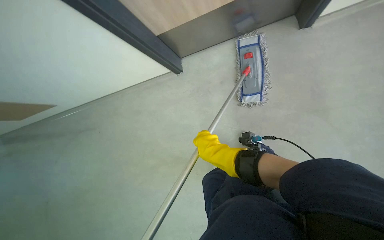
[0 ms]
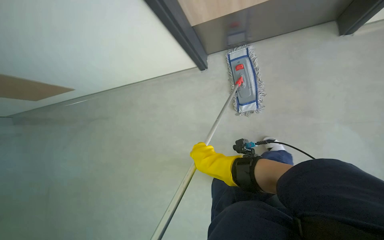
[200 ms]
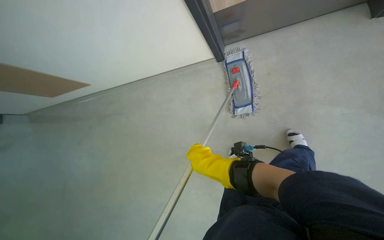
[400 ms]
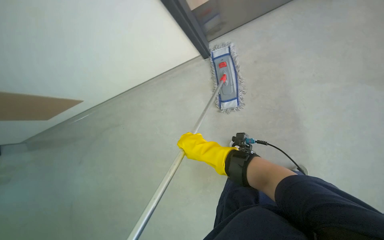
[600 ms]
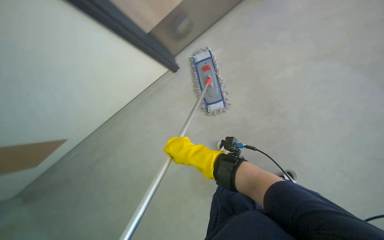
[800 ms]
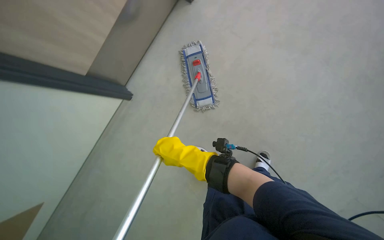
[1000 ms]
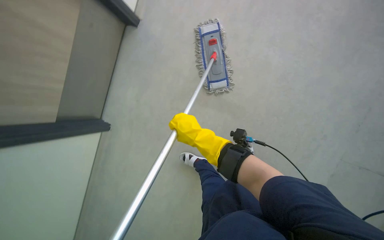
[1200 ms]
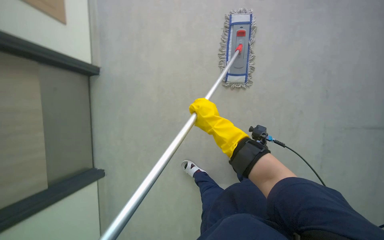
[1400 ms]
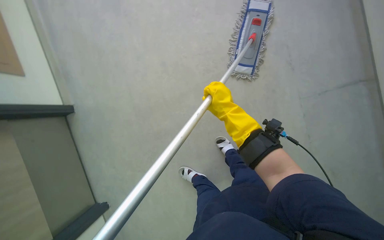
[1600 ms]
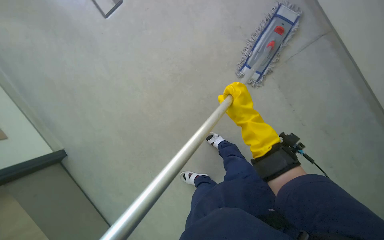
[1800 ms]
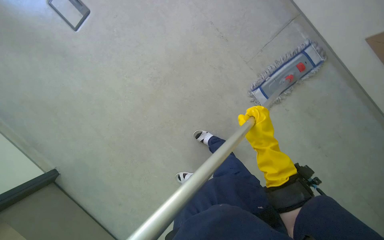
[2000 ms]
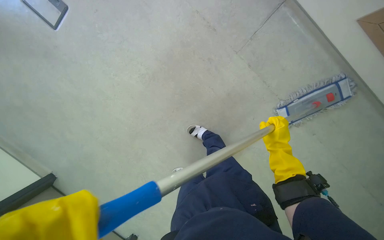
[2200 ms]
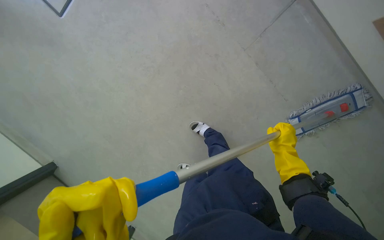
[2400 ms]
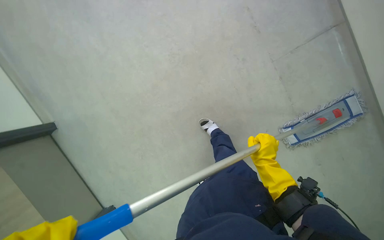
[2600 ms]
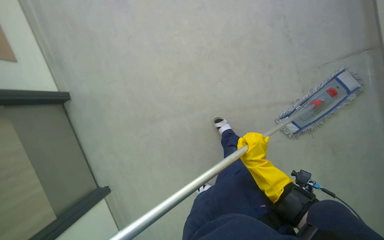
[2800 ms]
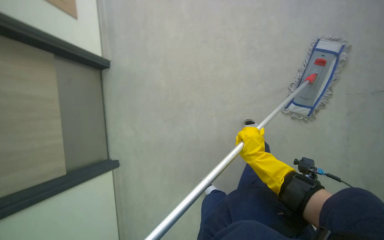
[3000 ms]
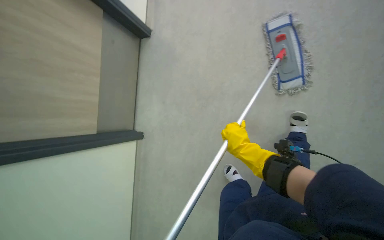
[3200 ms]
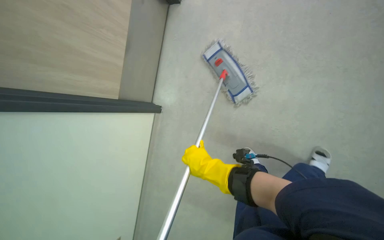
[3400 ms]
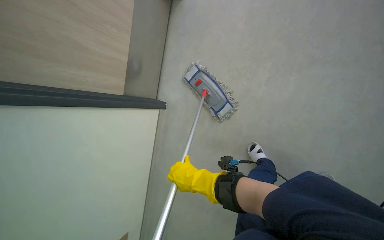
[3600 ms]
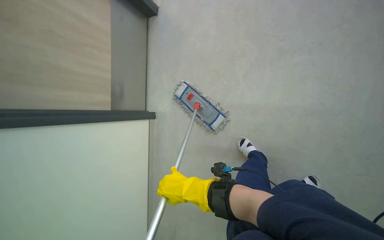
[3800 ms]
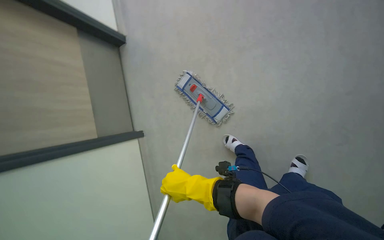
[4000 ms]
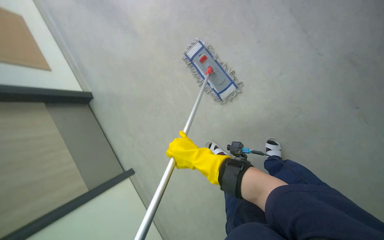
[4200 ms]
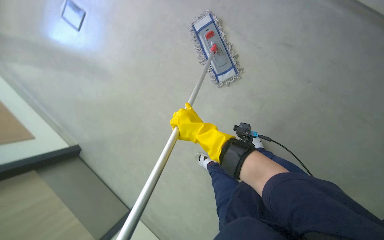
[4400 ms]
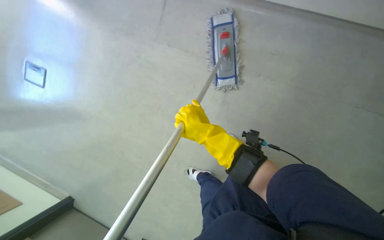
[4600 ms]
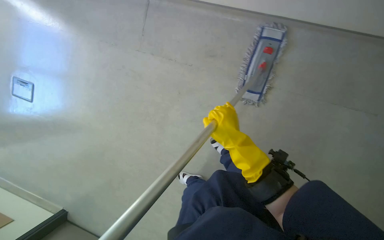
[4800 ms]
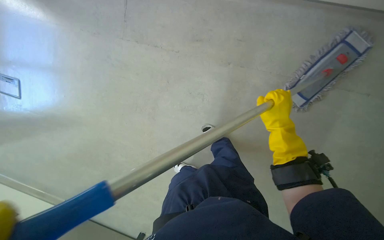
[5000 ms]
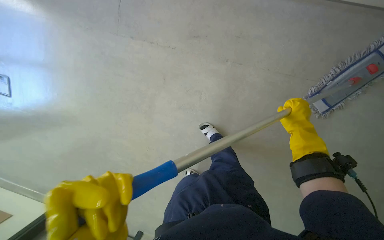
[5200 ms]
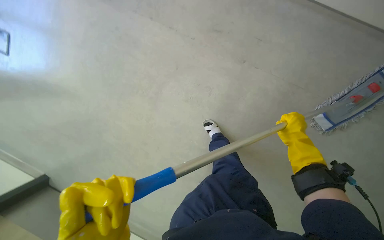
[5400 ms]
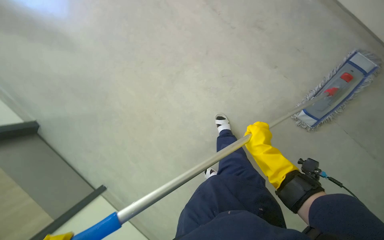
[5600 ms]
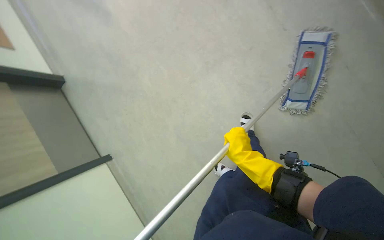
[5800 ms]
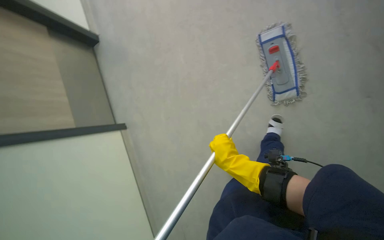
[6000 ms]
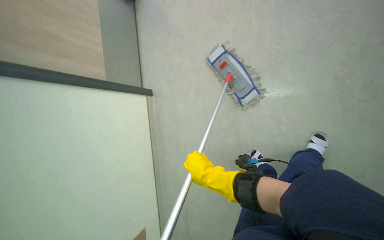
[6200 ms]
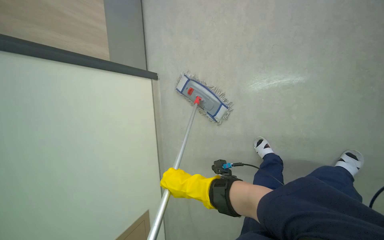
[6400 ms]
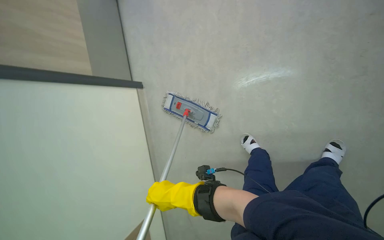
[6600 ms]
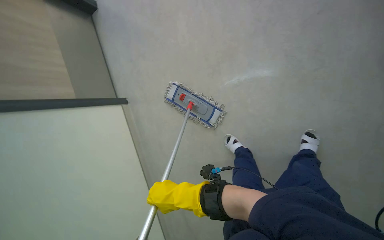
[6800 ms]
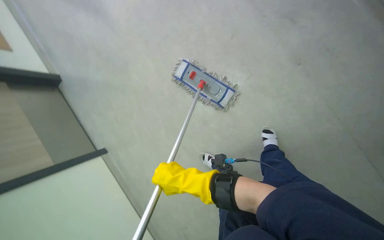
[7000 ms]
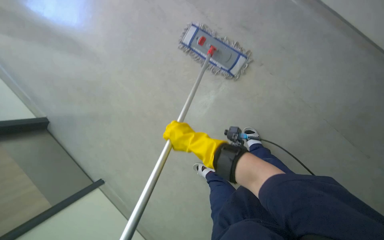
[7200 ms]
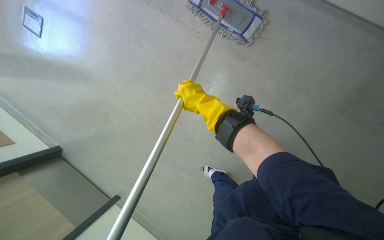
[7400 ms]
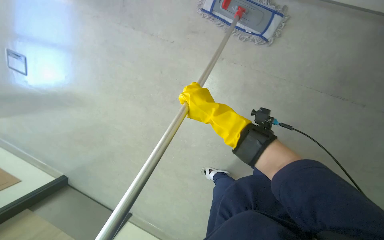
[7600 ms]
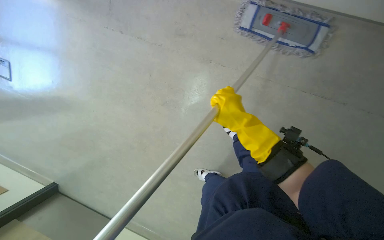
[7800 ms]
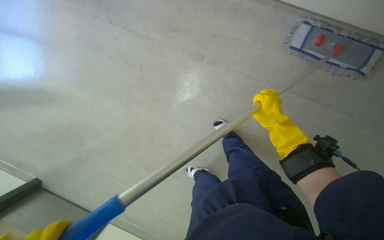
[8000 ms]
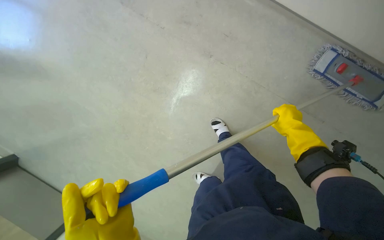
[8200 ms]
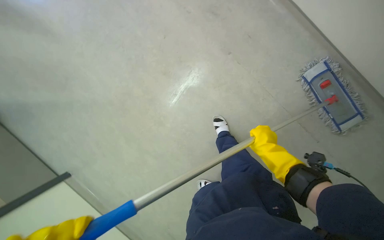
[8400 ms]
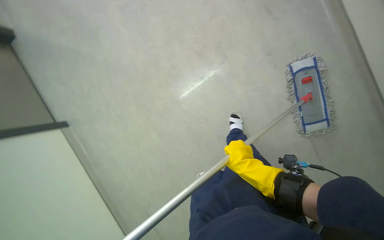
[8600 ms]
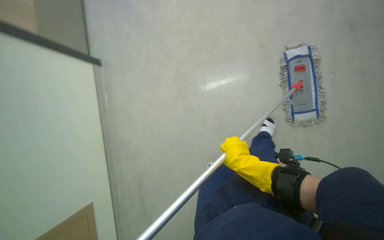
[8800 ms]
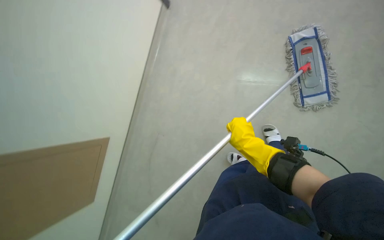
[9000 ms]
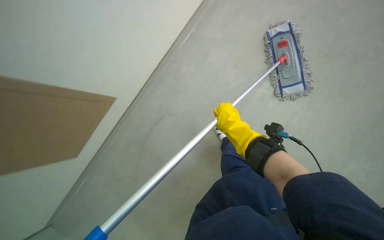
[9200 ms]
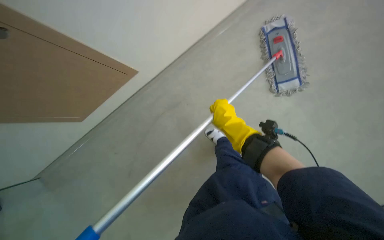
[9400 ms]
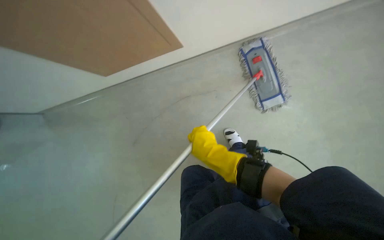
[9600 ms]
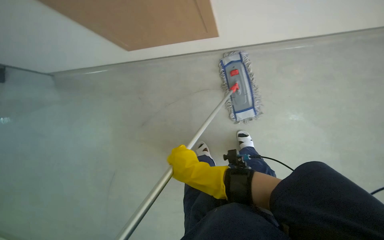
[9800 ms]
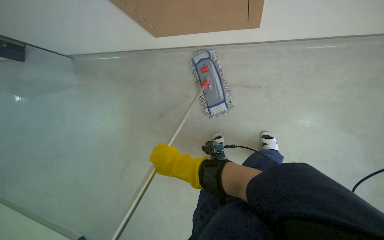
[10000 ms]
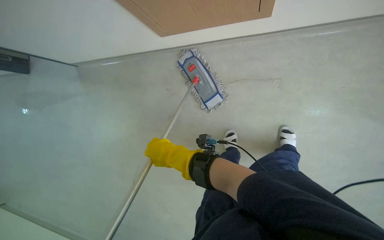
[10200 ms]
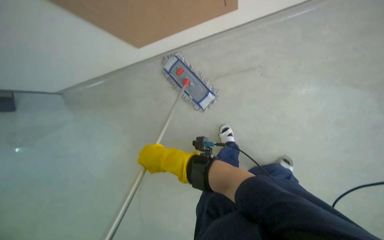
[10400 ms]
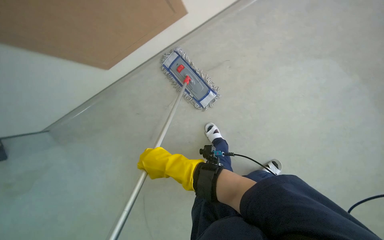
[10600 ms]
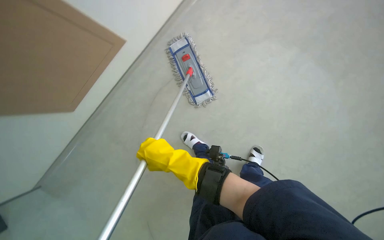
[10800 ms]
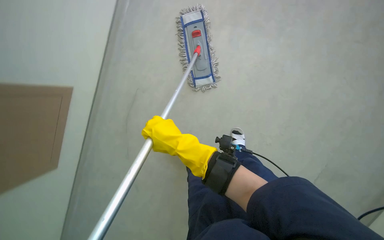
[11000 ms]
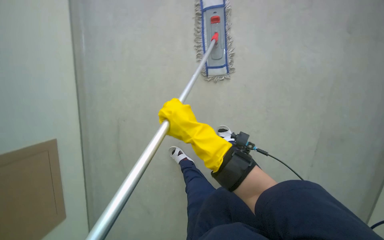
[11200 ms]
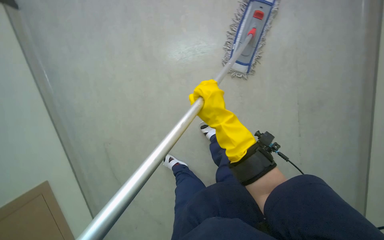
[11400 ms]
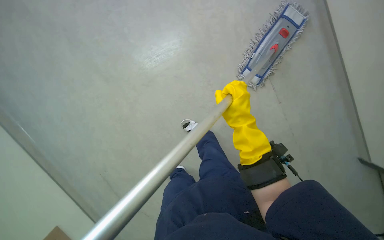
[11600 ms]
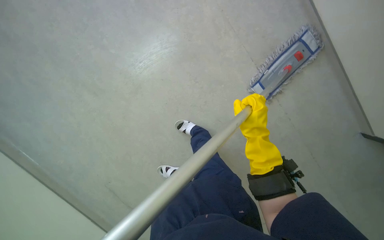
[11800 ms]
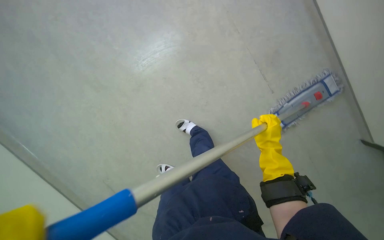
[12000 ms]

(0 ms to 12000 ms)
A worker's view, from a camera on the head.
Job: mopping floor.
The whole recording: Mopping hallway floor. The worker mops the hallway floor with a flat mop and bucket.
0 ms - 1600 ms: The right hand goes some 10 cm up the picture.
1600 ms - 3000 ms: The right hand is displaced down the picture and to the right by approximately 15 cm.
3000 ms - 4400 ms: The wearer looks about 40 degrees further to the right. The wearer looks approximately 15 degrees further upward.
6000 ms - 7600 ms: The scene rotates counterclockwise by approximately 25 degrees.
9000 ms - 10400 ms: The wearer's head swings some 45 degrees to the right. The camera pitches upward, by about 15 degrees.
10400 ms - 12000 ms: The view swings some 20 degrees to the right. The scene turns roughly 75 degrees clockwise in the picture.

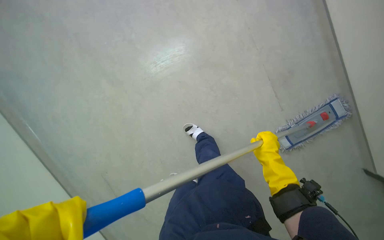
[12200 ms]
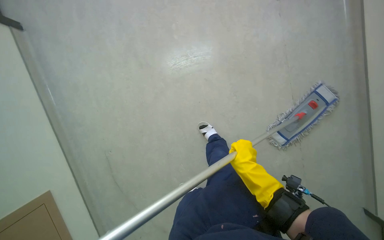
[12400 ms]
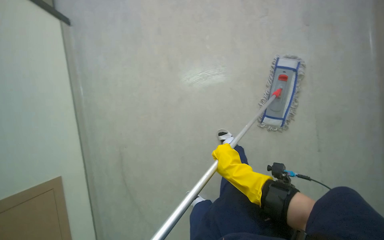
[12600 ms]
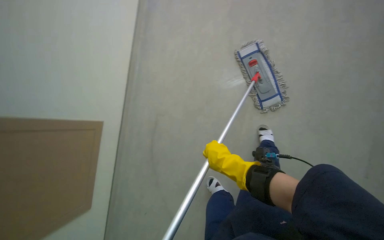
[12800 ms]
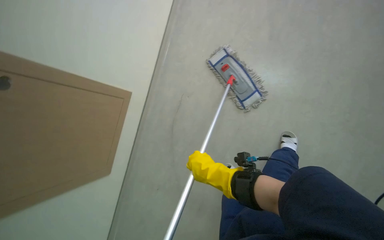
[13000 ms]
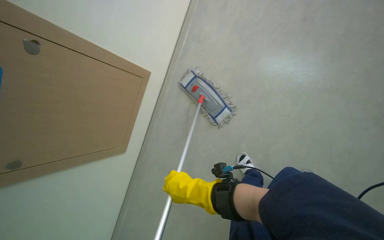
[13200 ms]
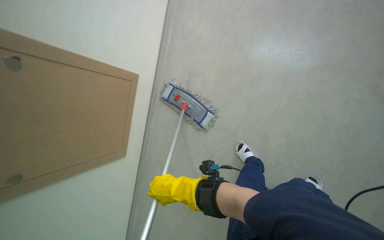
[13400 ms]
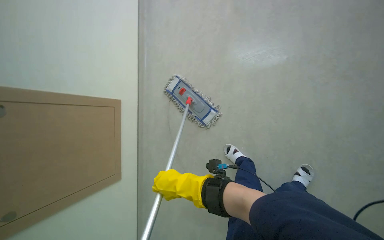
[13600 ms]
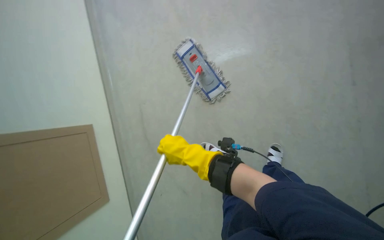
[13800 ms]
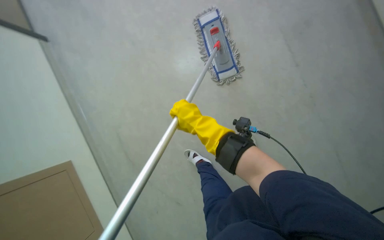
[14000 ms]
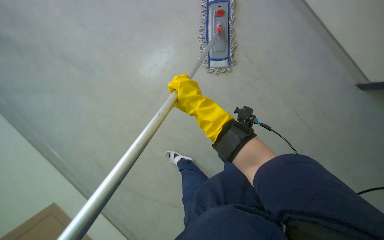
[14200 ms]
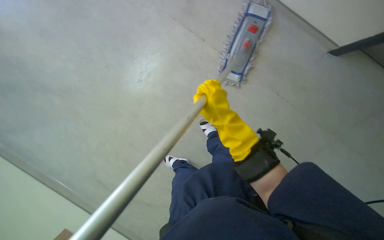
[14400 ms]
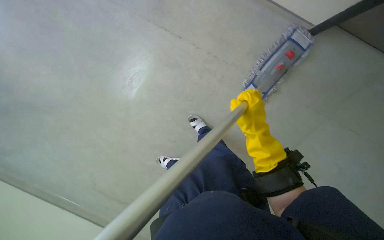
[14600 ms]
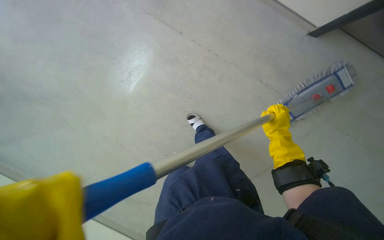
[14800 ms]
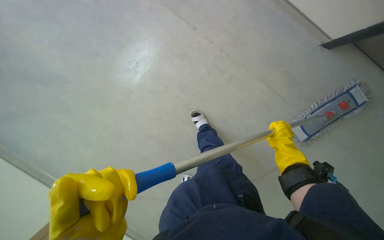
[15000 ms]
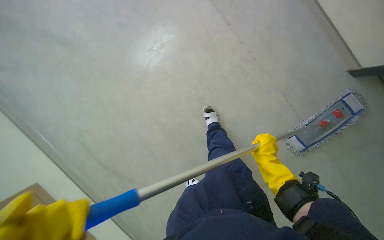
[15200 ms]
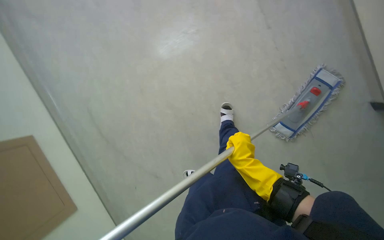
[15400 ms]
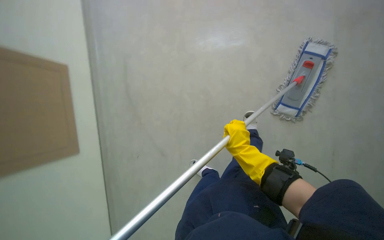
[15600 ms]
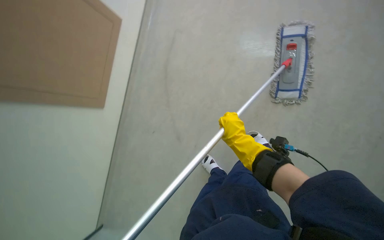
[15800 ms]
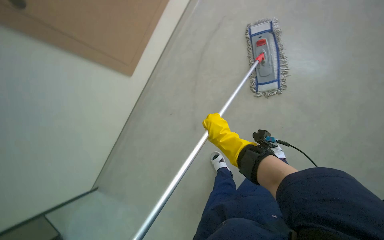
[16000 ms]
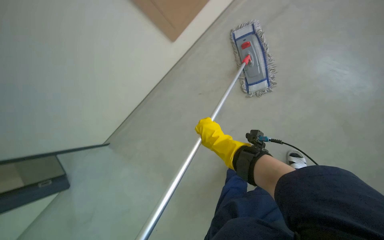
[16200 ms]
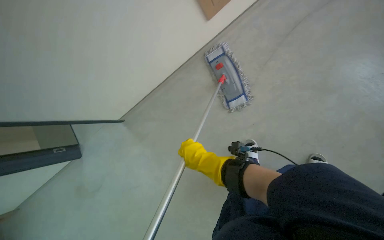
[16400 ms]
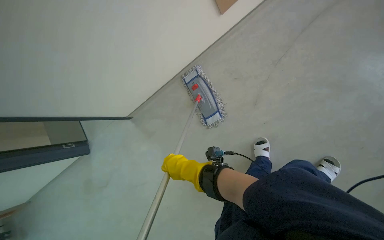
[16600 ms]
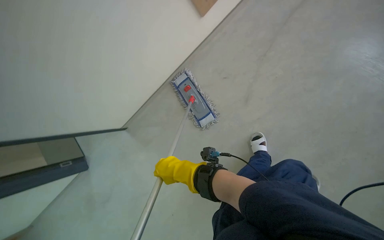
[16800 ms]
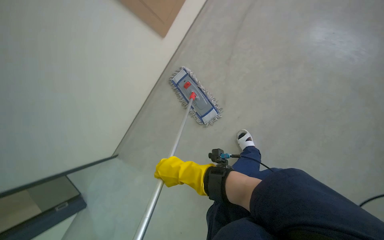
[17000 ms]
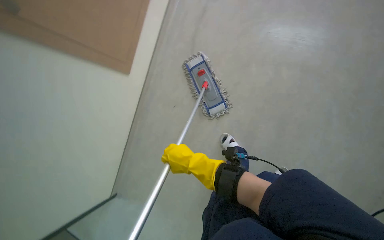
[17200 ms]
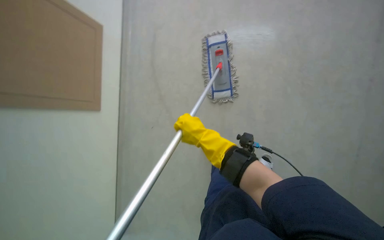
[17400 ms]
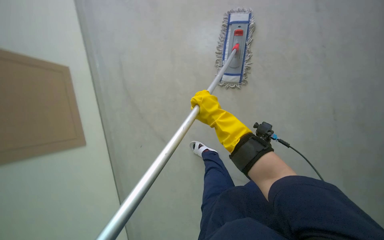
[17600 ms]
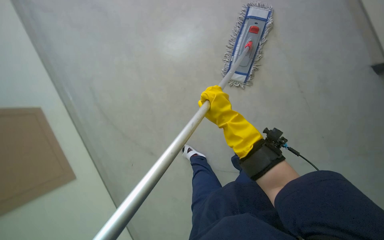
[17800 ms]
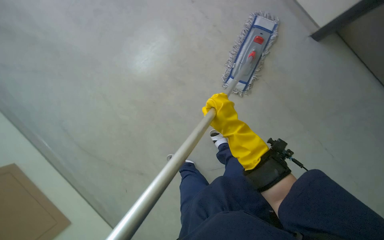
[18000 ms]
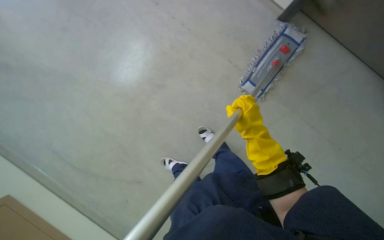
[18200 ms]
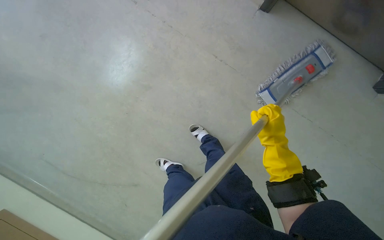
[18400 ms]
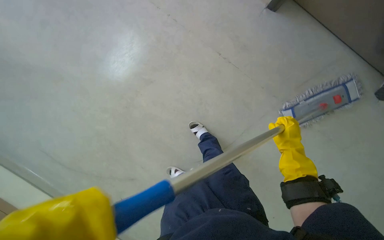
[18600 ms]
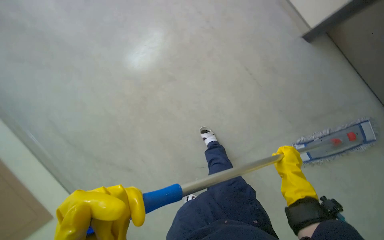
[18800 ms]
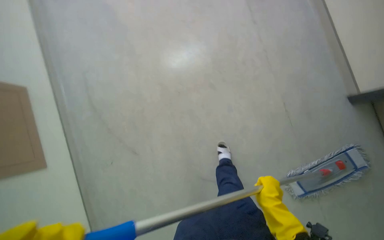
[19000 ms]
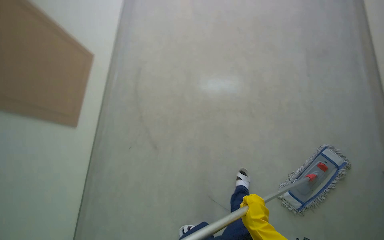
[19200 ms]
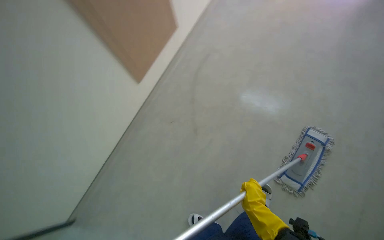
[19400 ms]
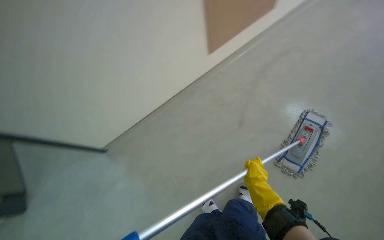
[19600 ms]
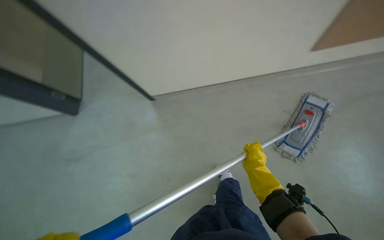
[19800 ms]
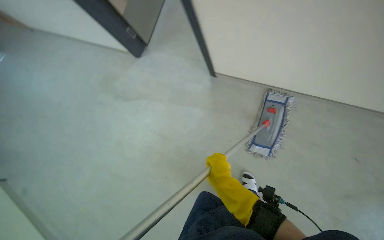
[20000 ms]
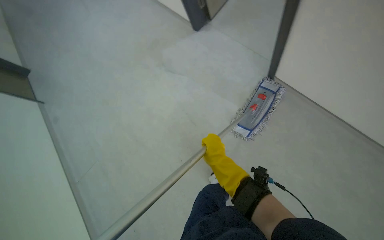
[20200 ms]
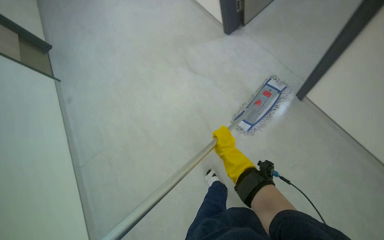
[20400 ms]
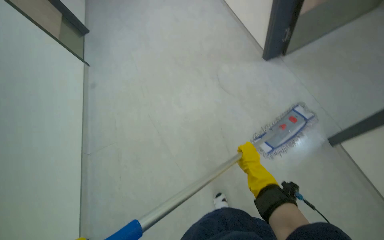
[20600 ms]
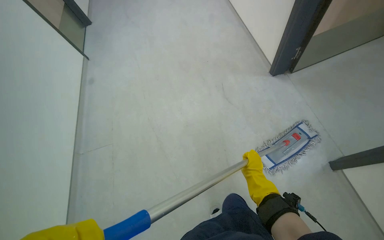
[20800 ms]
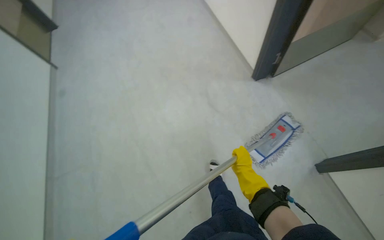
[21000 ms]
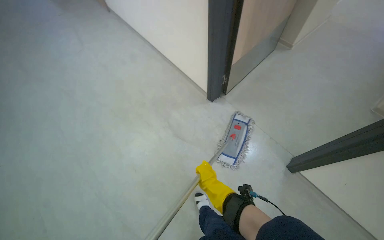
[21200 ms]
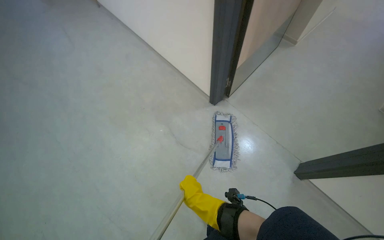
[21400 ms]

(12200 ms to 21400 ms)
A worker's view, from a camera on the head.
Job: mopping floor.
The whole recording: Mopping hallway floor. The worker mops the hallway floor with a flat mop and bucket.
12200 ms - 13800 ms: The head turns to the right by some 70 degrees. The camera pitches upward, by about 35 degrees.
15200 ms - 16800 ms: The wearer's head swings roughly 55 degrees to the right. The view tilts roughly 30 degrees upward.
